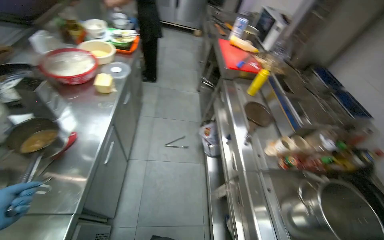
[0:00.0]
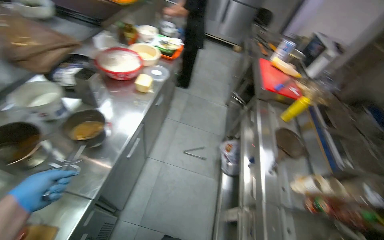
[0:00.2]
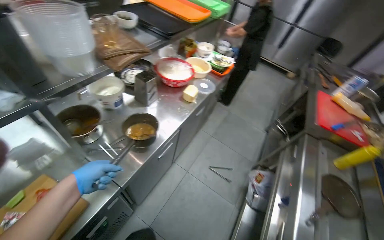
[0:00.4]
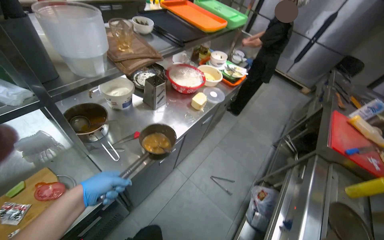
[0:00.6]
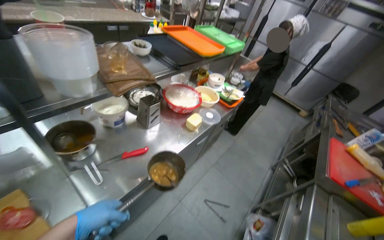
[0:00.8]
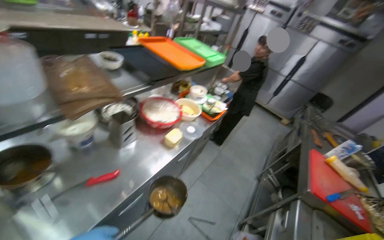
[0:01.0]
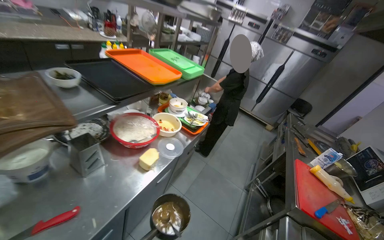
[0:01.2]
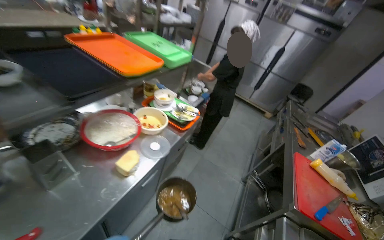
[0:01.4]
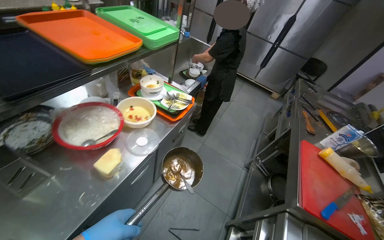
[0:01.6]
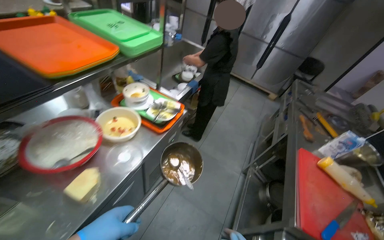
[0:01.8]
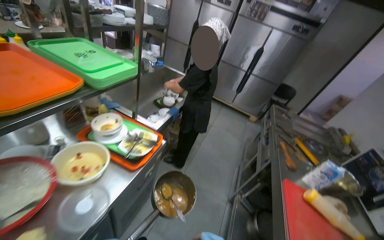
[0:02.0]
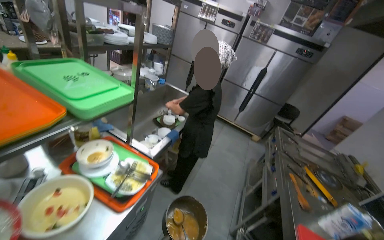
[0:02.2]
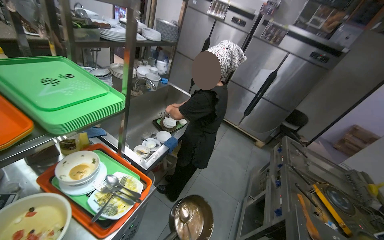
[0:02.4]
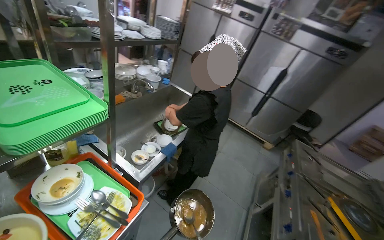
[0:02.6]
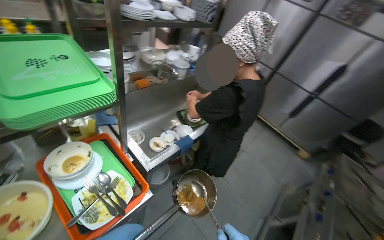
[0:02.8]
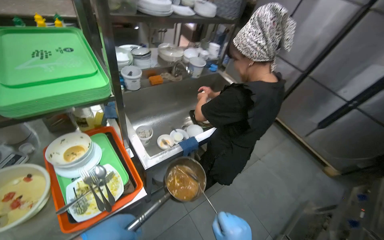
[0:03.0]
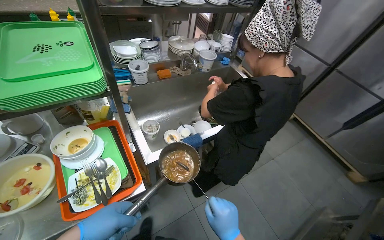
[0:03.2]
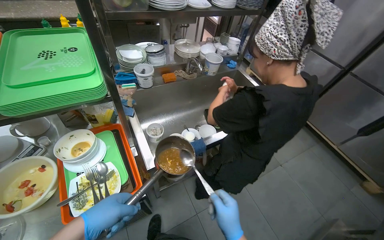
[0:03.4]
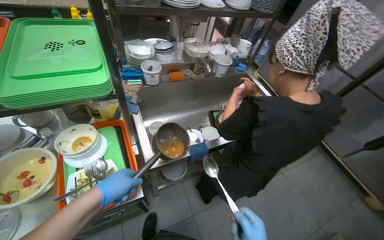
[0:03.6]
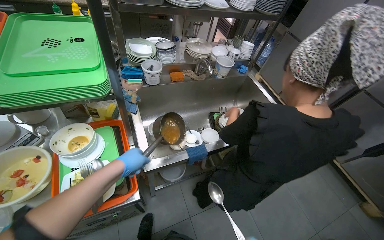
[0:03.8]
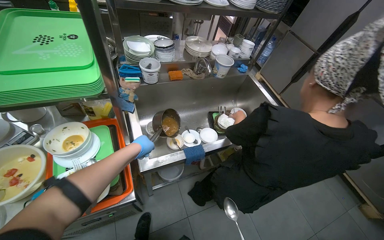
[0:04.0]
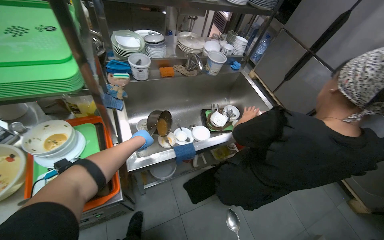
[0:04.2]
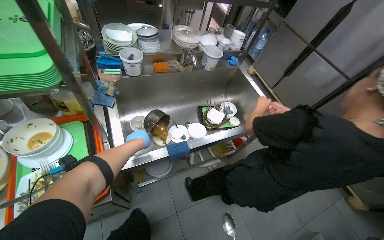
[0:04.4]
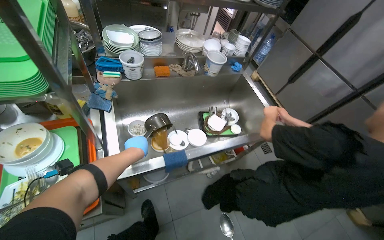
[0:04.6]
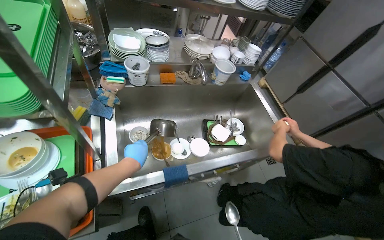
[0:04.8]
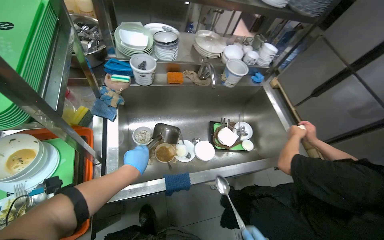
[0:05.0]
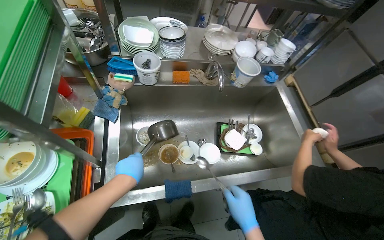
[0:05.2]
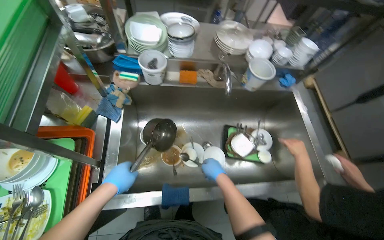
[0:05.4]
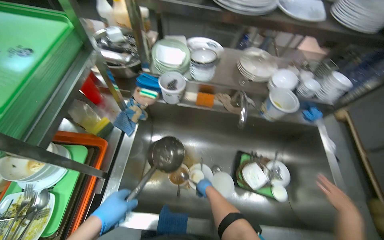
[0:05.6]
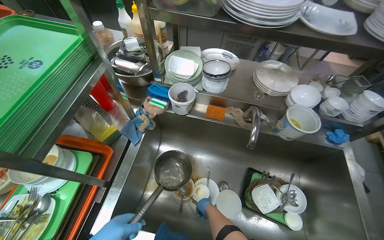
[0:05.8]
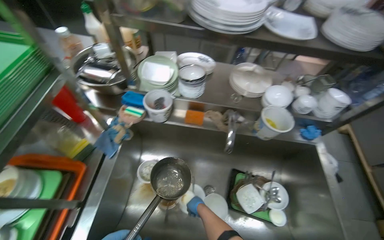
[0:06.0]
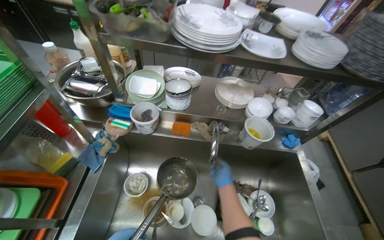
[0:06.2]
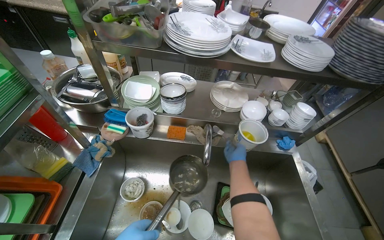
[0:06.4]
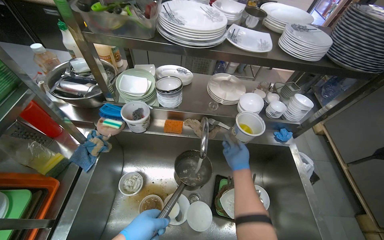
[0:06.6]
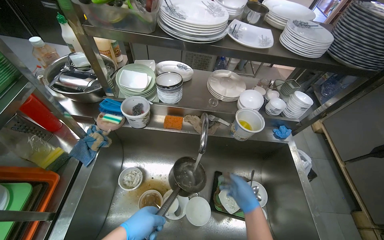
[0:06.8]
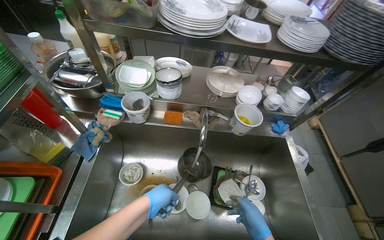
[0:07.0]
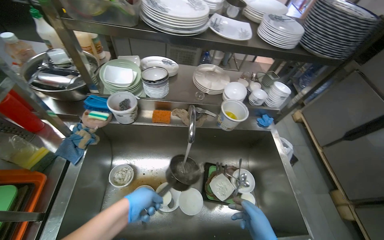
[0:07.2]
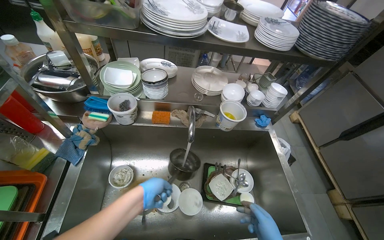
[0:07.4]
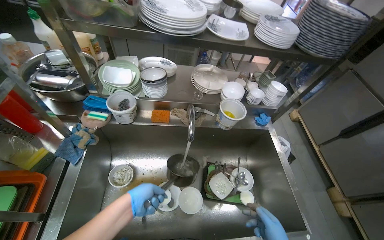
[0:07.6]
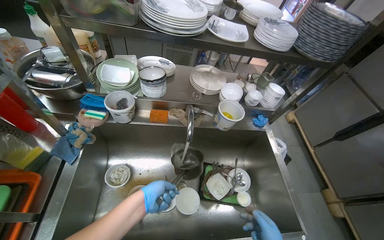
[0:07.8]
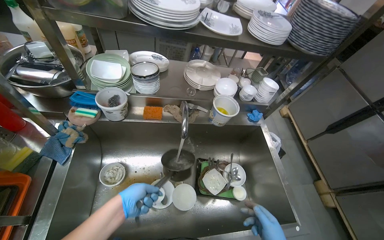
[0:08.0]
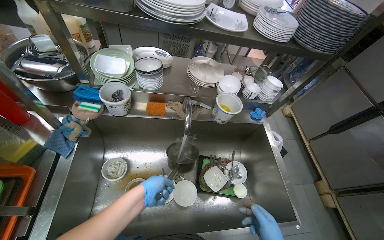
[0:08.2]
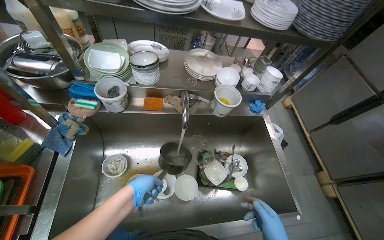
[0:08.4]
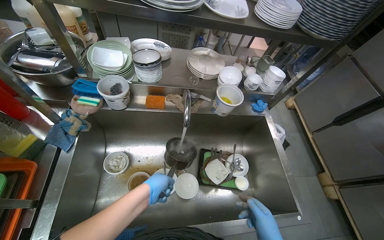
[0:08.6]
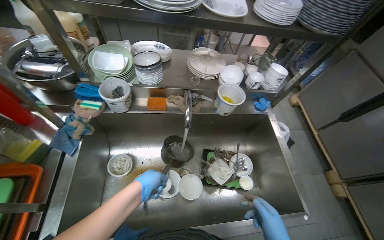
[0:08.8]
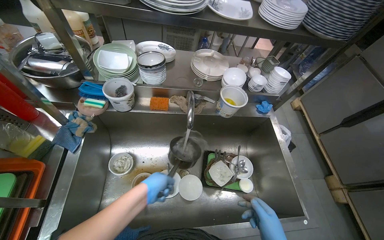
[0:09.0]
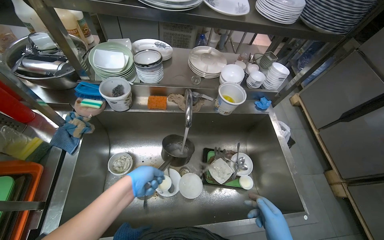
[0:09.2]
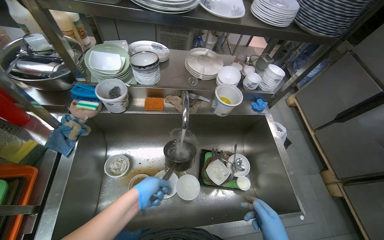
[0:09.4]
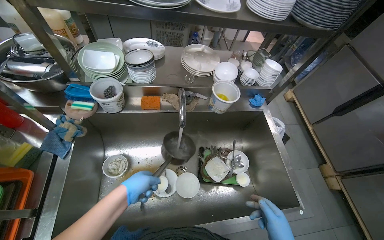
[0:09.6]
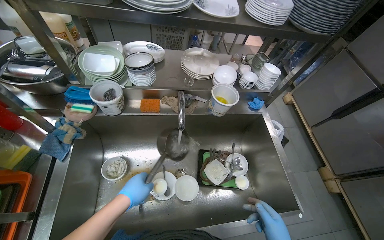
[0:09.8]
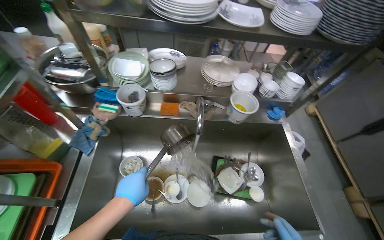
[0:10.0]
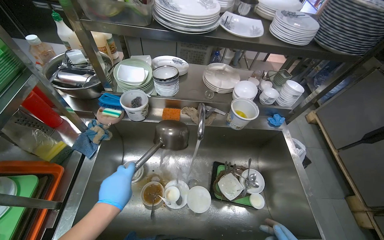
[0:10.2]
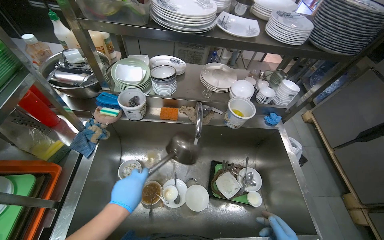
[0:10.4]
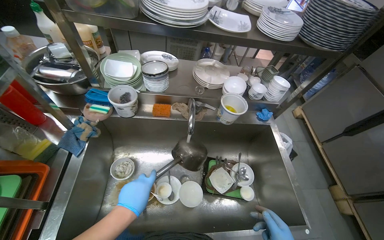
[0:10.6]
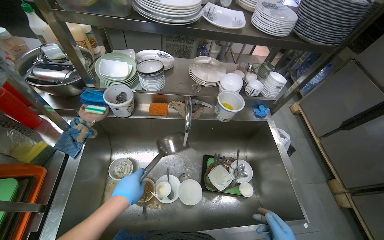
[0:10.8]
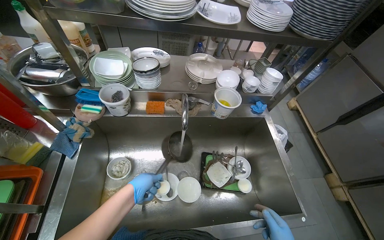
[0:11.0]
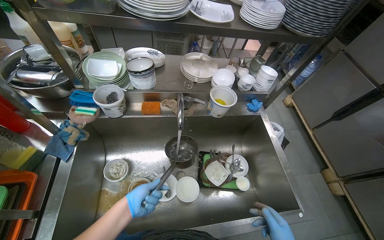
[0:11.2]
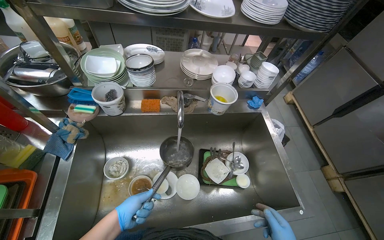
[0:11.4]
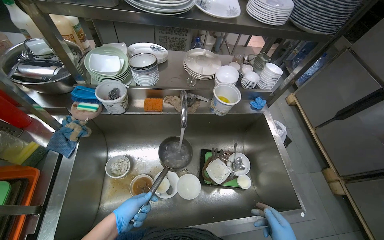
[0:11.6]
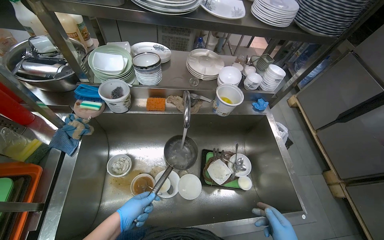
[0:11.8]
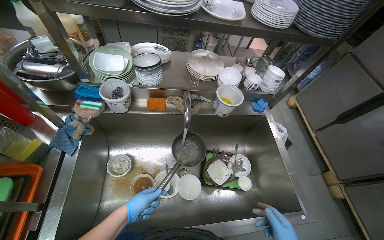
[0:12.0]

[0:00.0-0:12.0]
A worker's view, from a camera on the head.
Job: preparing food.
The whole recording: Discarding soapy water and getting fresh water. The worker pours out the soapy water from the container and gets fresh water.
0:00.0 to 0:01.6: The wearer moves approximately 60 cm. The wearer looks some 30 degrees further to the left.
0:01.6 to 0:03.0: The camera travels some 80 cm. The wearer's head swings approximately 25 degrees to the left.
0:04.4 to 0:06.0: The camera is carried about 50 cm. The wearer looks some 30 degrees further to the left.
0:10.4 to 0:12.0: The left hand heads farther from the camera, covering about 10 cm.

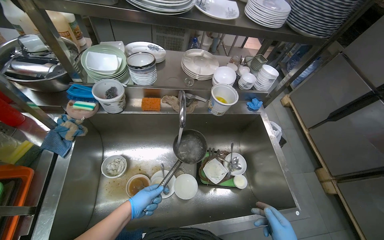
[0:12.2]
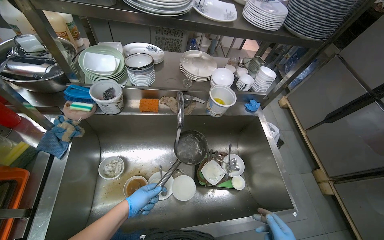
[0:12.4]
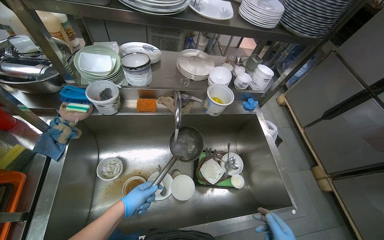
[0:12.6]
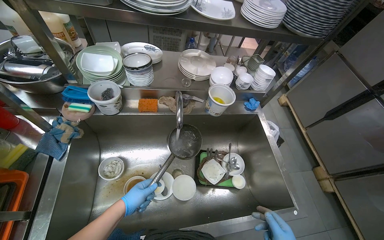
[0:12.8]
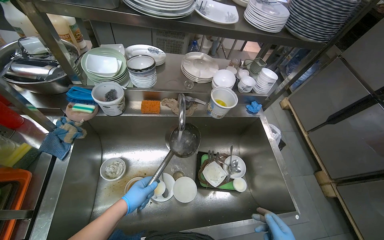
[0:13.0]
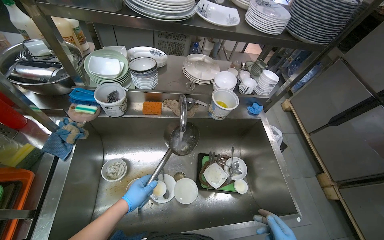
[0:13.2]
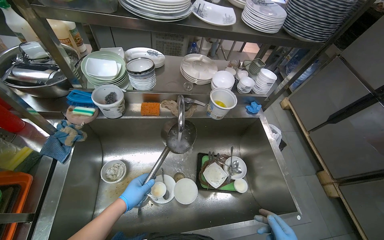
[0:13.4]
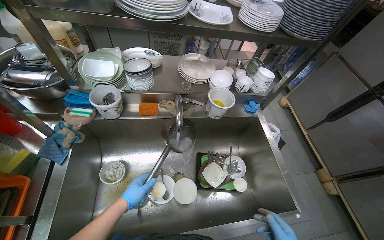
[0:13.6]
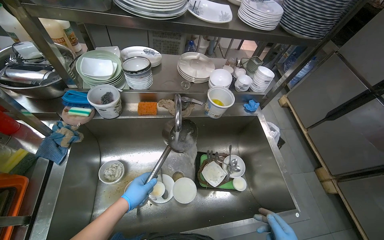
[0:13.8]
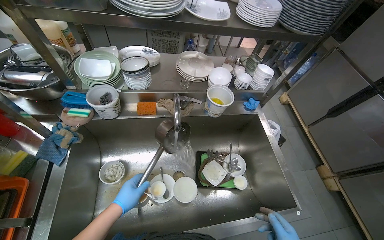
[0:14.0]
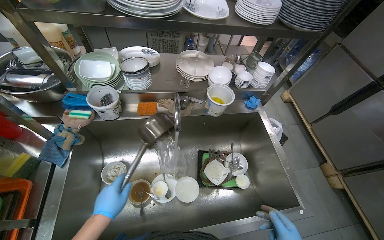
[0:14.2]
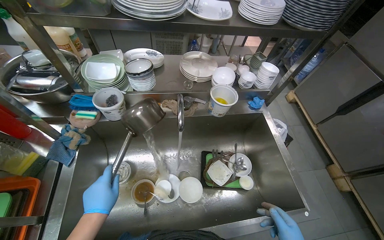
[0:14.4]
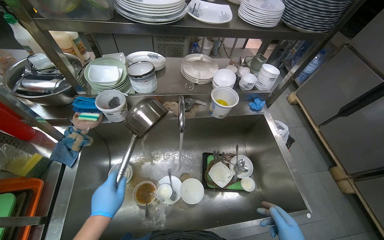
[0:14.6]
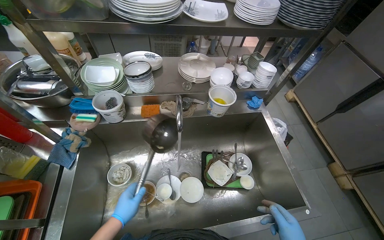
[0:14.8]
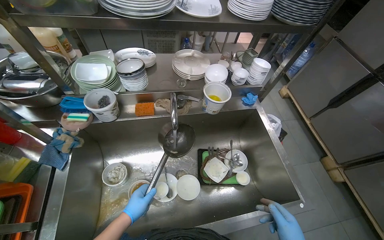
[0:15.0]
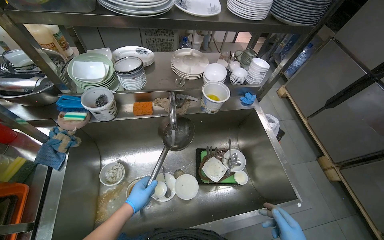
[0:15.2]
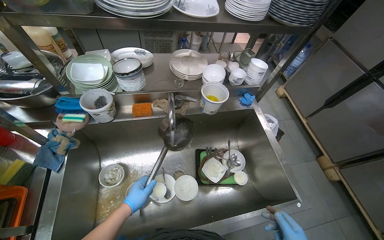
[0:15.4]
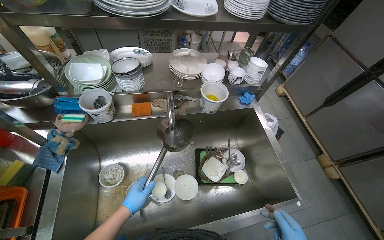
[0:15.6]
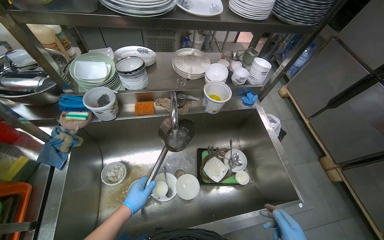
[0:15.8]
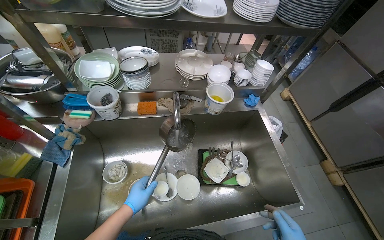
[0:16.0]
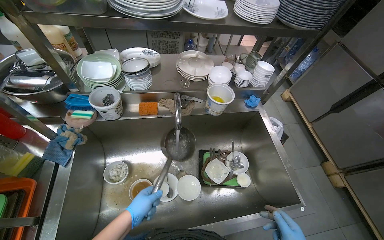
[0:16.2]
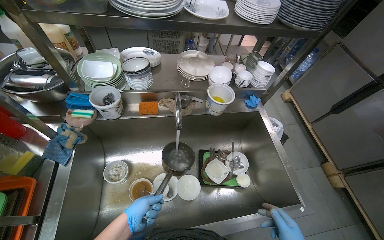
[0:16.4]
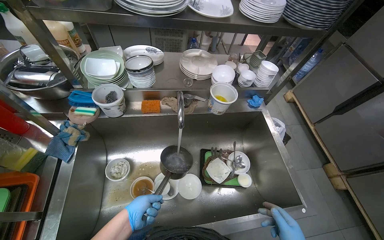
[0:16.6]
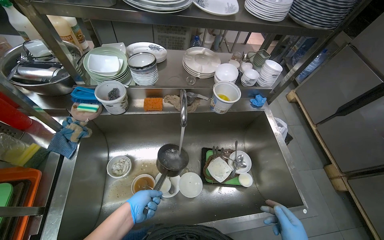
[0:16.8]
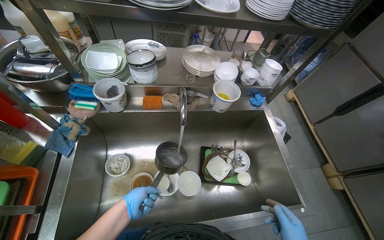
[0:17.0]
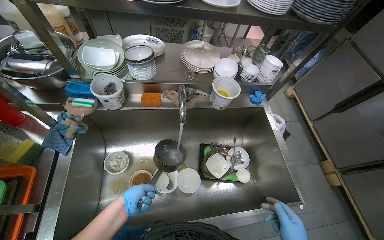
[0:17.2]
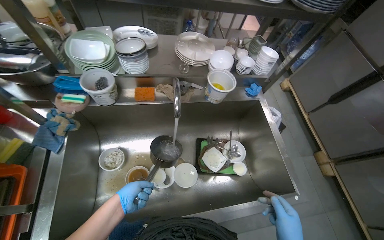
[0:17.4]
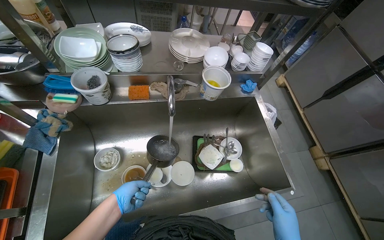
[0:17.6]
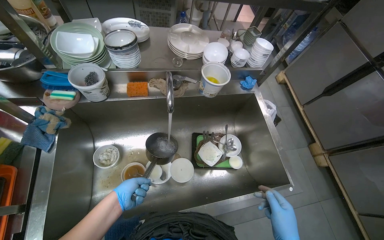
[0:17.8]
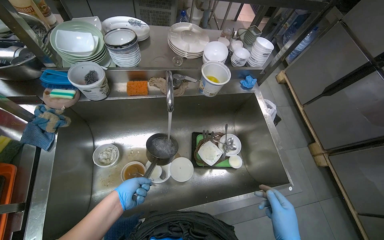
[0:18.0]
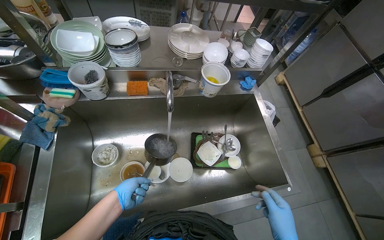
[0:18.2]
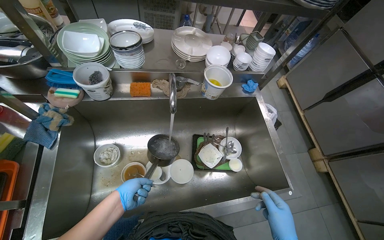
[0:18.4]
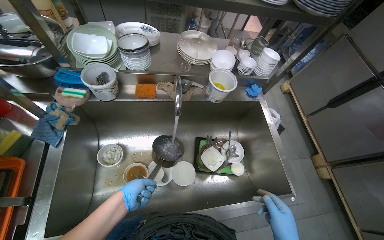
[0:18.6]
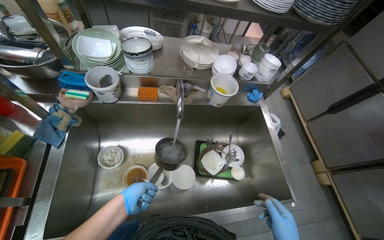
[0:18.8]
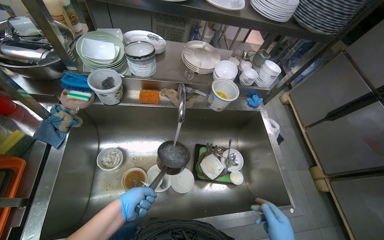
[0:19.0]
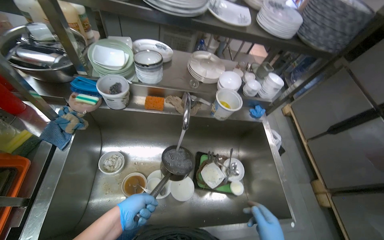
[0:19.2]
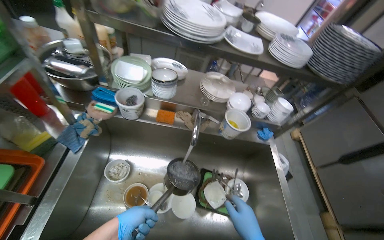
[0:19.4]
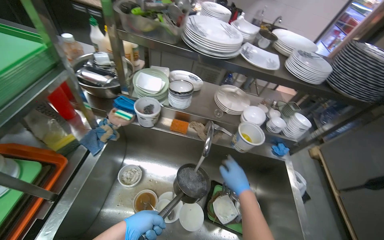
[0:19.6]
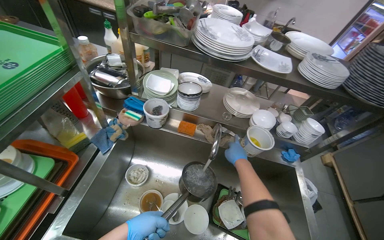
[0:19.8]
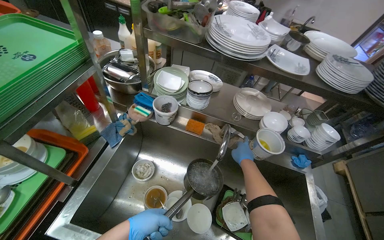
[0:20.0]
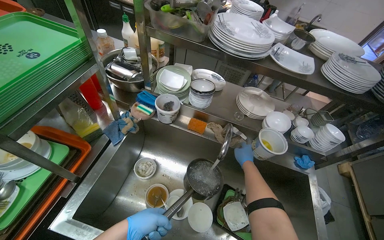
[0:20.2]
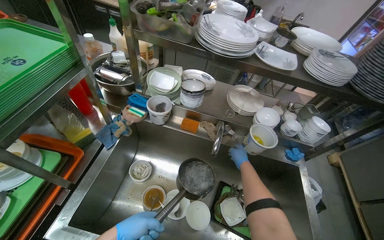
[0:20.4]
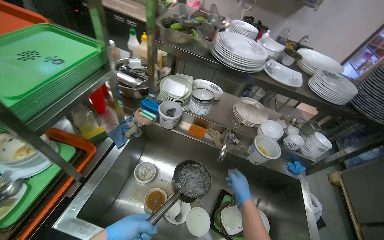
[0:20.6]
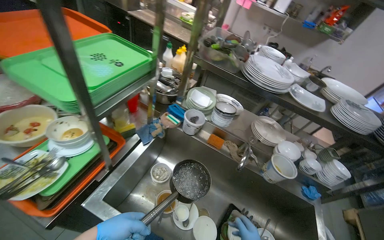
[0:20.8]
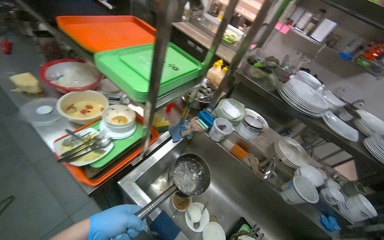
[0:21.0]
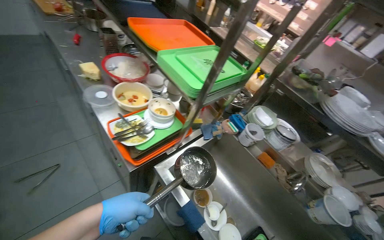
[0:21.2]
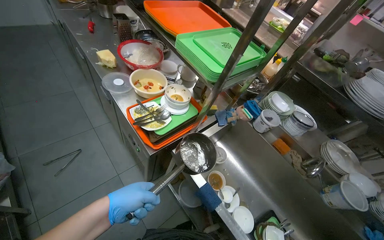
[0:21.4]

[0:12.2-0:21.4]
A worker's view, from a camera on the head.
Job: preparing food.
The whole recording: Discarding soapy water and getting fresh water. The worker pours out the soapy water from the container and gets fresh water.
0:18.4 to 0:19.8: The head turns to the left by approximately 20 degrees. The camera pitches upward, by roughly 15 degrees. The left hand goes about 10 cm nearer to the camera.
0:19.8 to 0:21.4: The camera is carried roughly 40 cm. The head rotates roughly 40 degrees to the left.
